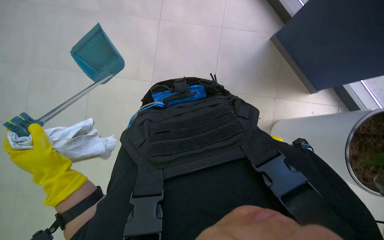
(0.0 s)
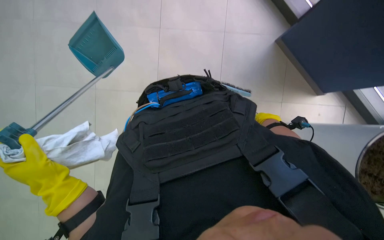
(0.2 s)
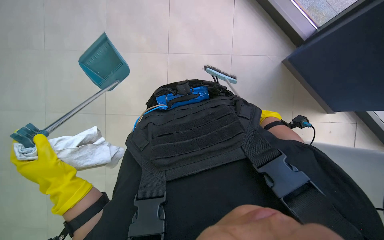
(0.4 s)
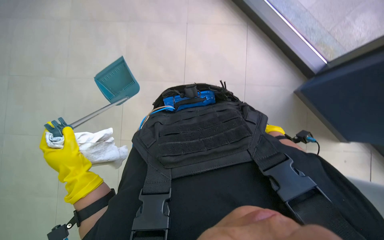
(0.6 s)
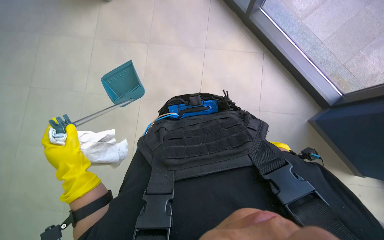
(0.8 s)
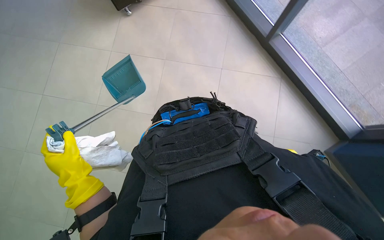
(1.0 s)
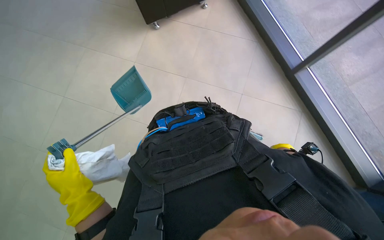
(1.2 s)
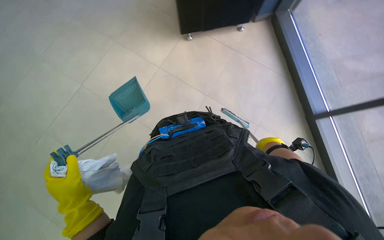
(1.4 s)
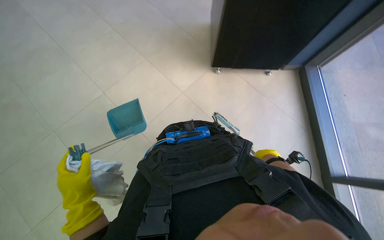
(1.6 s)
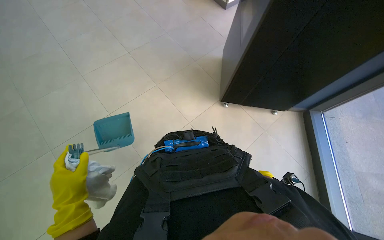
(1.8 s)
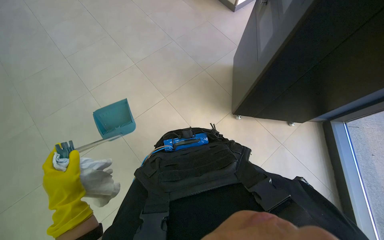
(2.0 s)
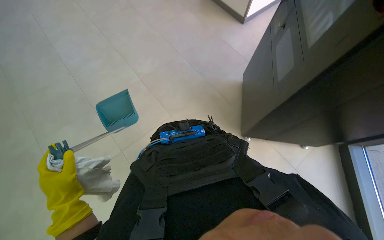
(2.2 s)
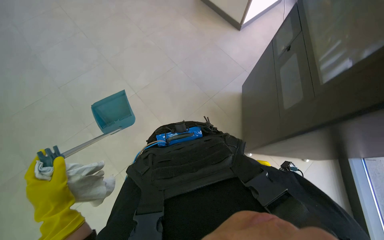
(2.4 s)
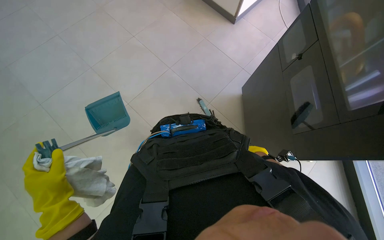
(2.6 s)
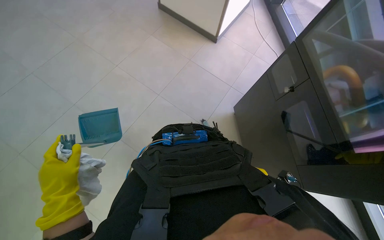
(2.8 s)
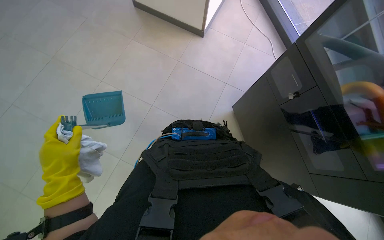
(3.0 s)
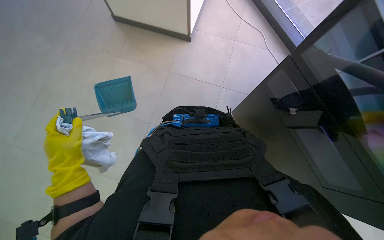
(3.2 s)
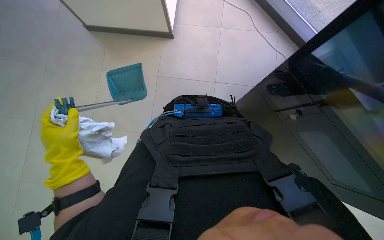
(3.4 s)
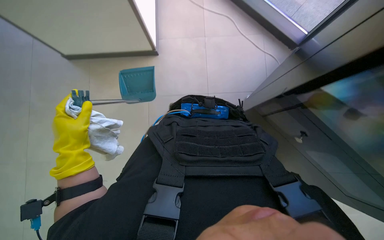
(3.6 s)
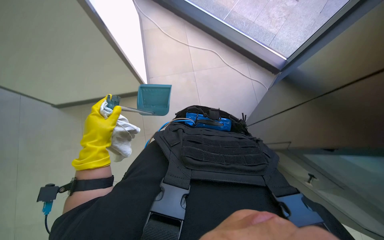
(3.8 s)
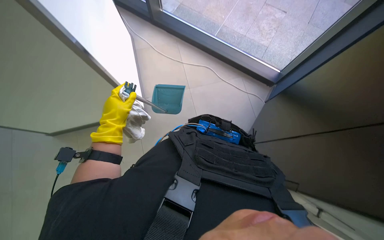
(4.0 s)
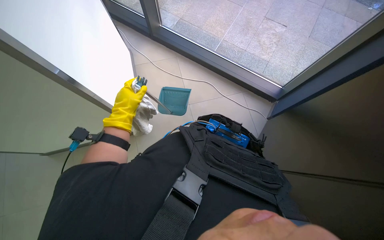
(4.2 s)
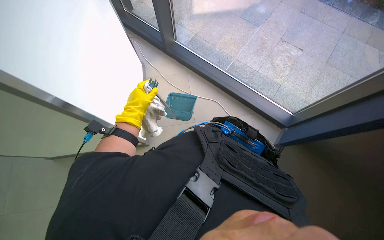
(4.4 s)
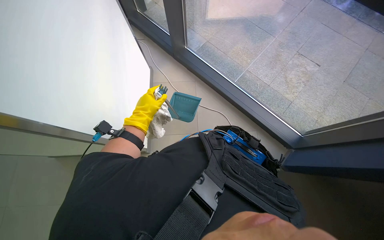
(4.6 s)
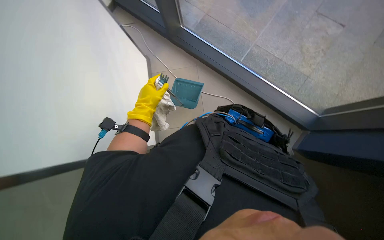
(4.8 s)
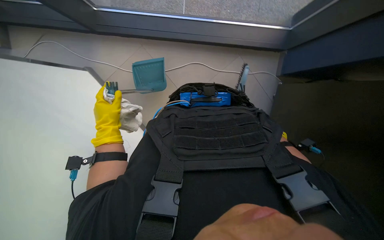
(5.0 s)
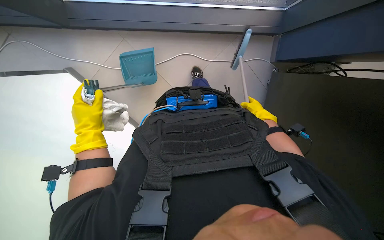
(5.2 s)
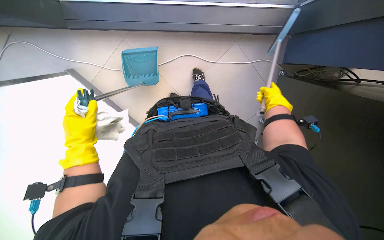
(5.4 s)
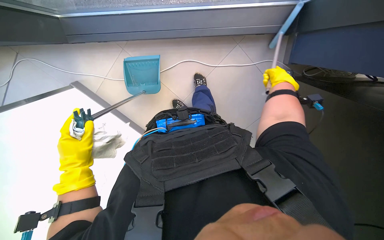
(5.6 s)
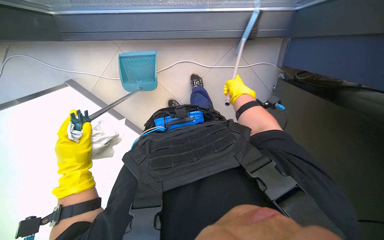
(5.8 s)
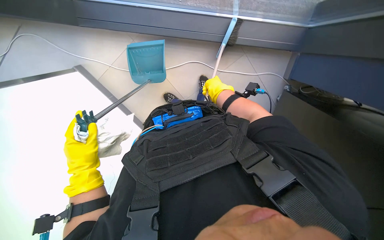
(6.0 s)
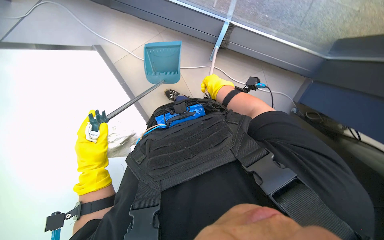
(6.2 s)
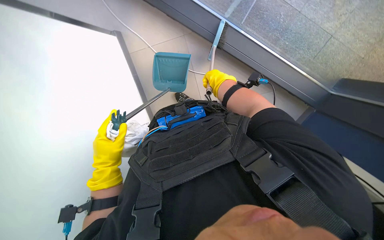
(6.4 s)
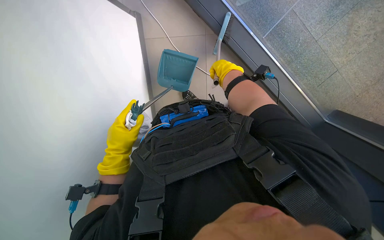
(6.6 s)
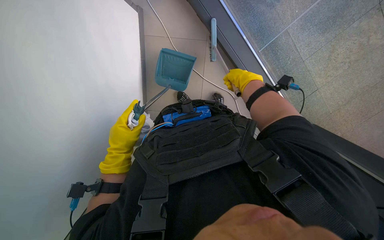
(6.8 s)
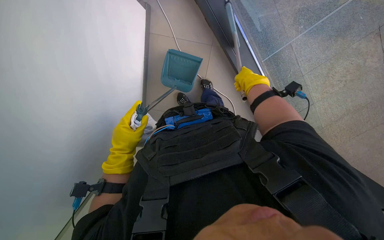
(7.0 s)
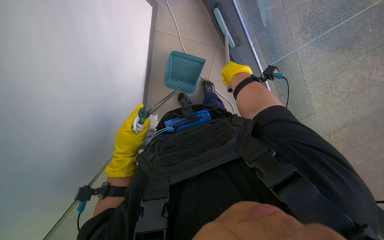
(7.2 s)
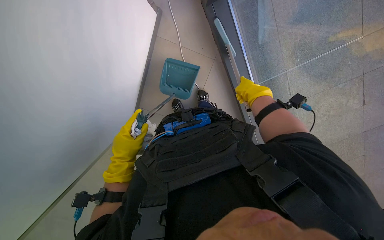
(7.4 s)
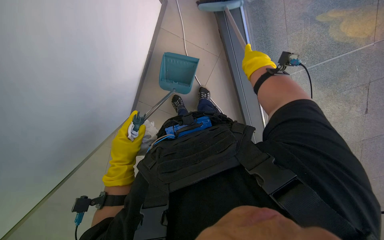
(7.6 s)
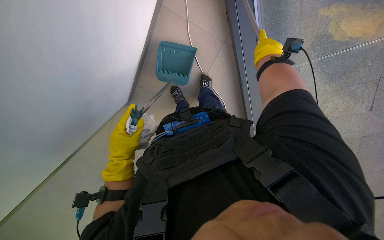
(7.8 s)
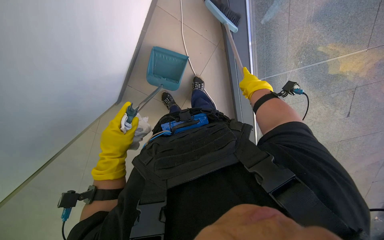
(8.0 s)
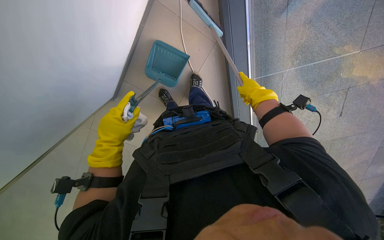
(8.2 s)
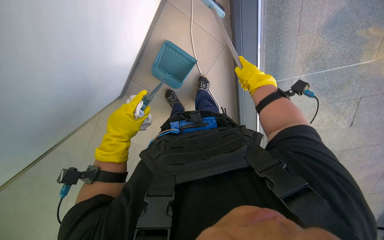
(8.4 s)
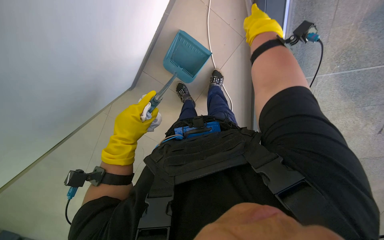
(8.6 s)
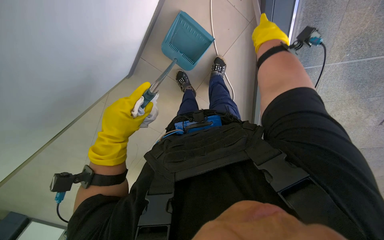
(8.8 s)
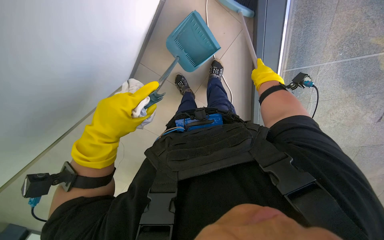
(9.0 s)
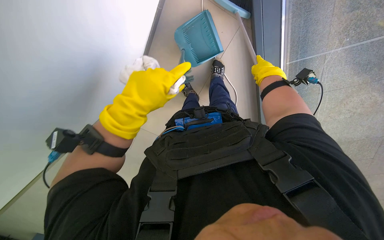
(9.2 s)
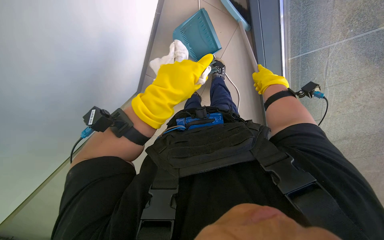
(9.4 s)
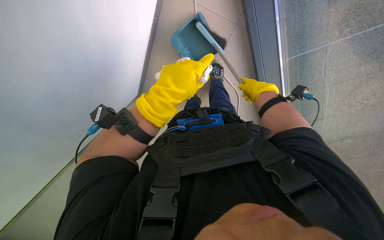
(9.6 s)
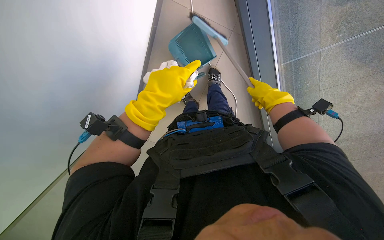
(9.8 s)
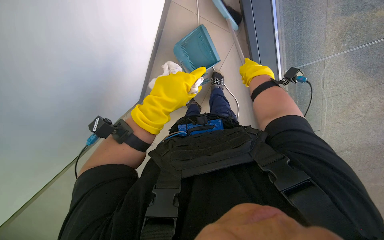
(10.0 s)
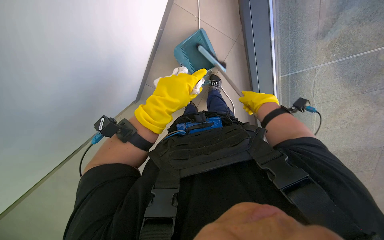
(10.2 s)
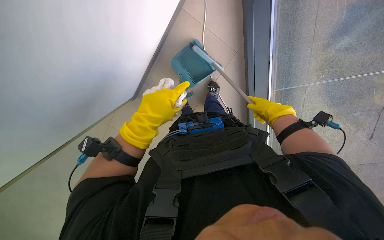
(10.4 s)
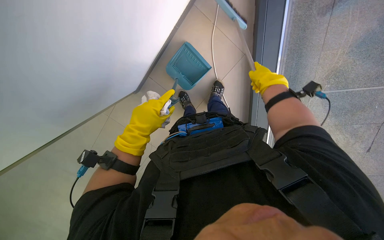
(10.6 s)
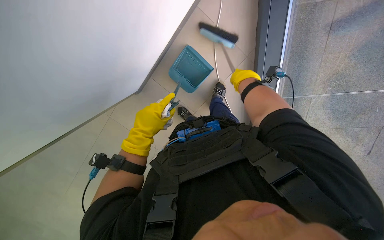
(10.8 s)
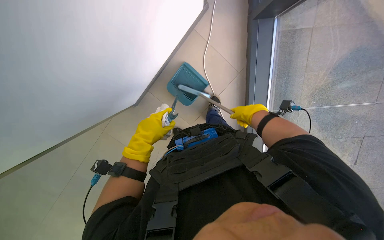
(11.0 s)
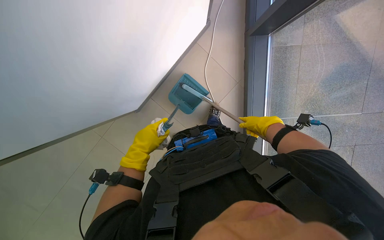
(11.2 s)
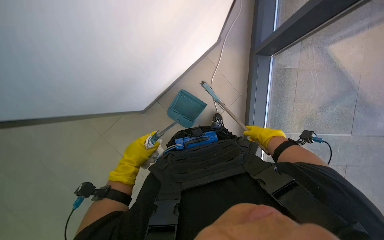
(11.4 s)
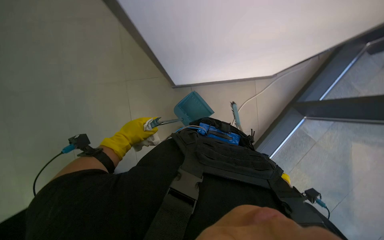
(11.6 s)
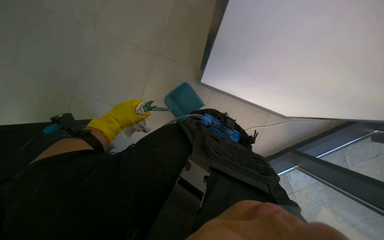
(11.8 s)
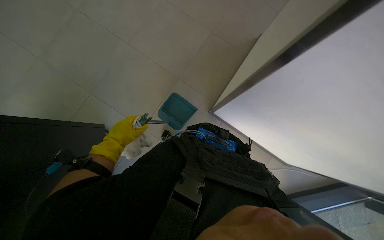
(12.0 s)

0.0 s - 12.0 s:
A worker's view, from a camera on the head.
Job: sweeping floor.
The whole recording: Sweeping floor with brush. The worker sweeps the floor with a brush and collects debris into a dustpan.
3.0 s - 4.4 s: The left hand heads up the picture, covering roughly 25 cm.
4.4 s - 6.0 s: The camera travels approximately 40 cm. The view tips downward by some 25 degrees. Everything in view rotates roughly 35 degrees counterclockwise.
7.6 s - 9.0 s: The view tips downward by roughly 15 degrees. The right hand moves nearer and farther over about 15 cm, changing direction 2 times.
9.0 s - 10.4 s: The right hand moves up and down the picture over about 10 cm, changing direction 2 times.
10.4 s - 12.0 s: The view tips upward by roughly 15 degrees. The scene rotates clockwise by some 40 degrees.

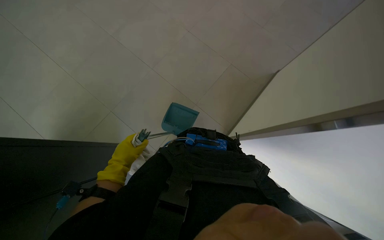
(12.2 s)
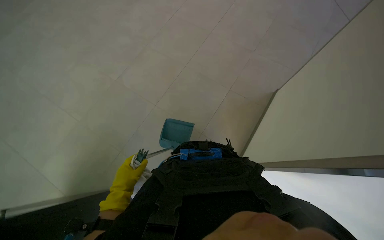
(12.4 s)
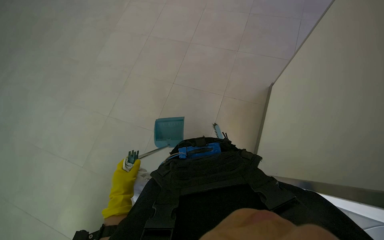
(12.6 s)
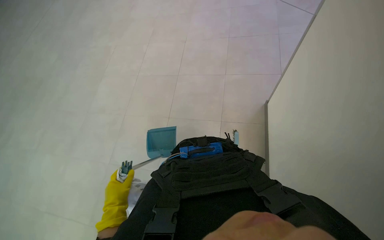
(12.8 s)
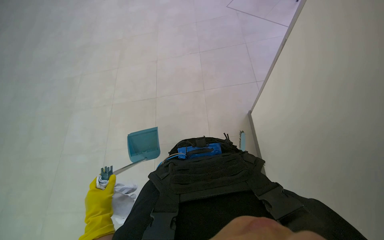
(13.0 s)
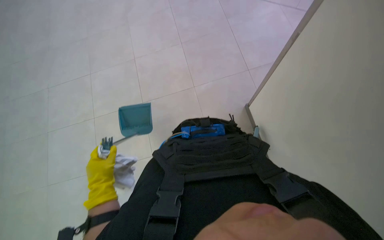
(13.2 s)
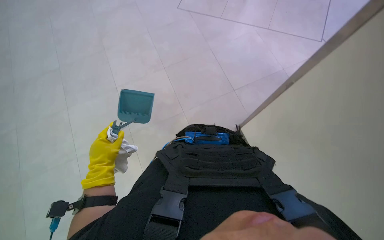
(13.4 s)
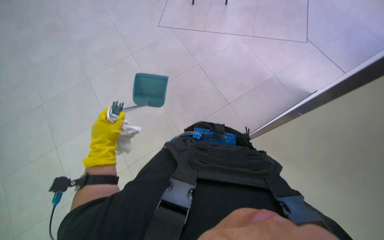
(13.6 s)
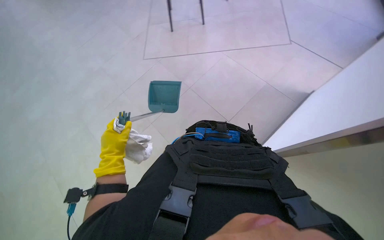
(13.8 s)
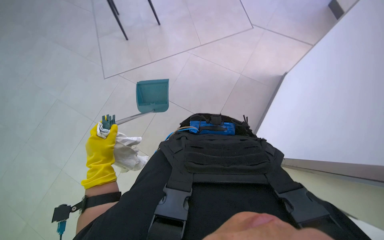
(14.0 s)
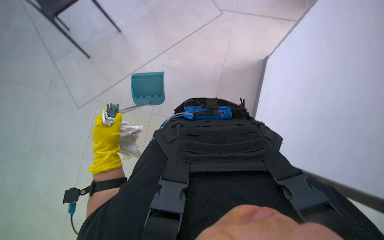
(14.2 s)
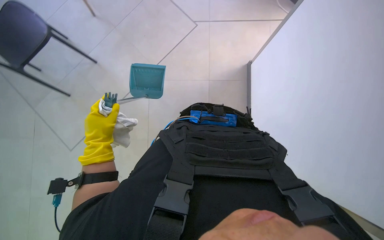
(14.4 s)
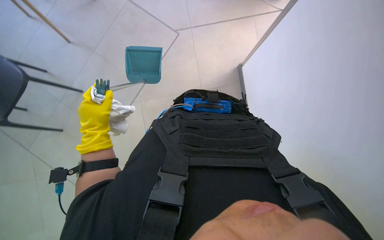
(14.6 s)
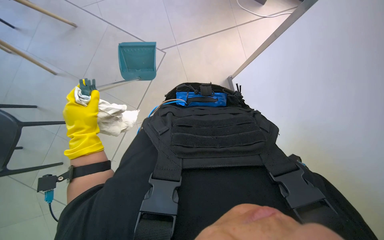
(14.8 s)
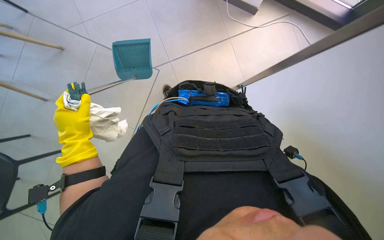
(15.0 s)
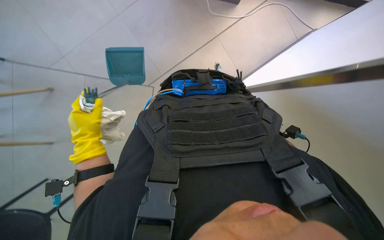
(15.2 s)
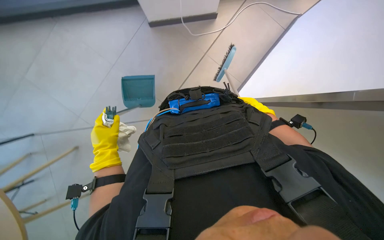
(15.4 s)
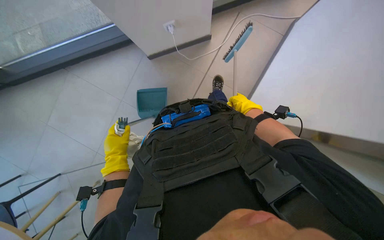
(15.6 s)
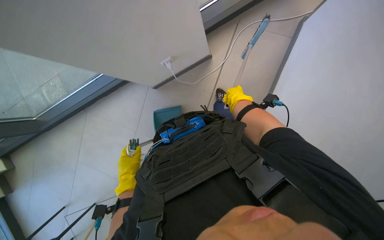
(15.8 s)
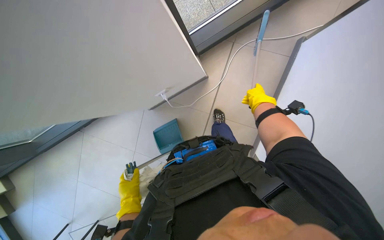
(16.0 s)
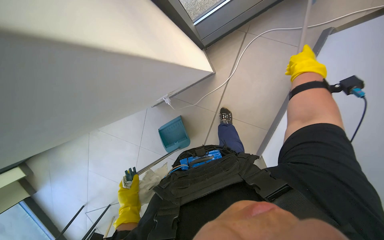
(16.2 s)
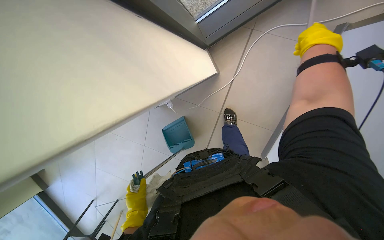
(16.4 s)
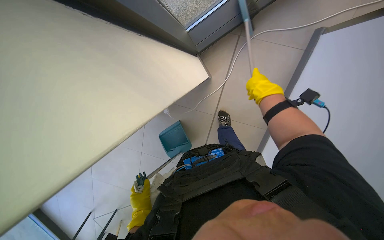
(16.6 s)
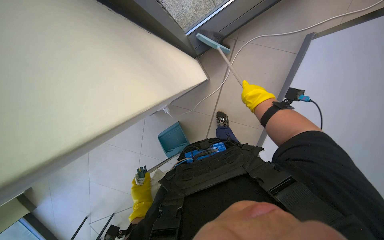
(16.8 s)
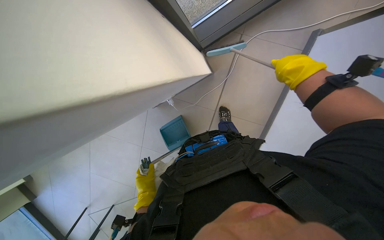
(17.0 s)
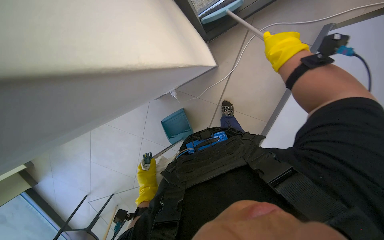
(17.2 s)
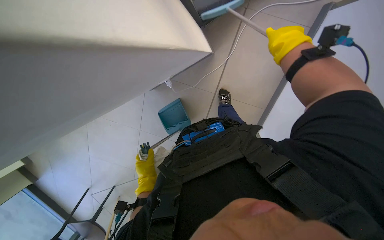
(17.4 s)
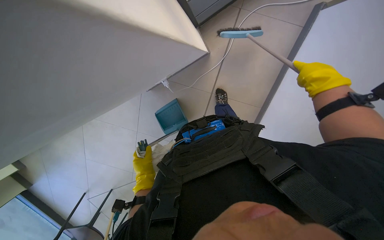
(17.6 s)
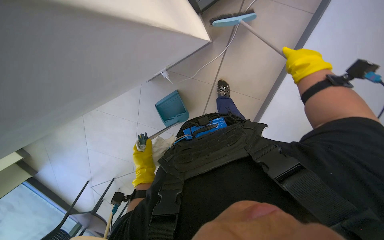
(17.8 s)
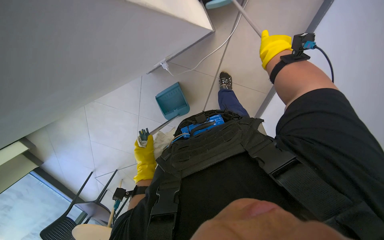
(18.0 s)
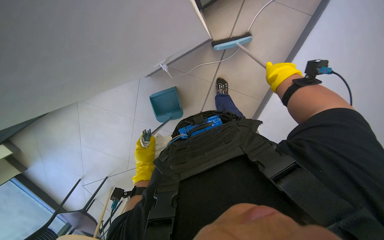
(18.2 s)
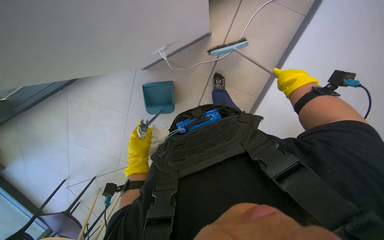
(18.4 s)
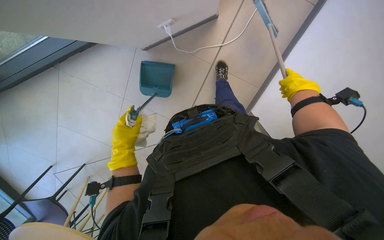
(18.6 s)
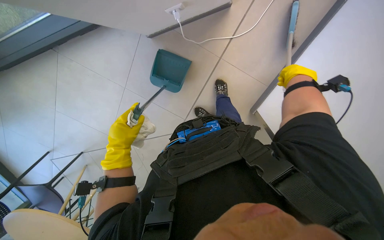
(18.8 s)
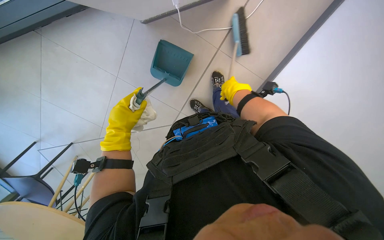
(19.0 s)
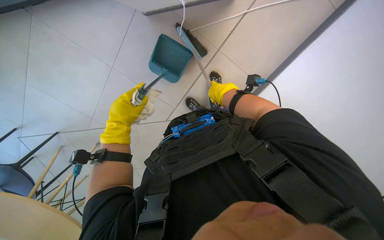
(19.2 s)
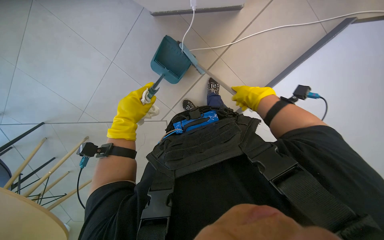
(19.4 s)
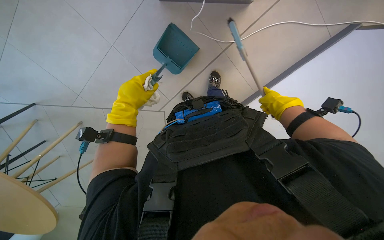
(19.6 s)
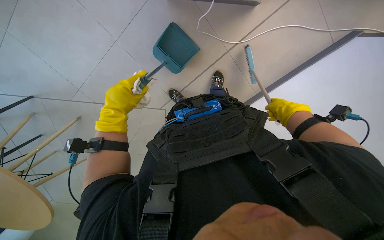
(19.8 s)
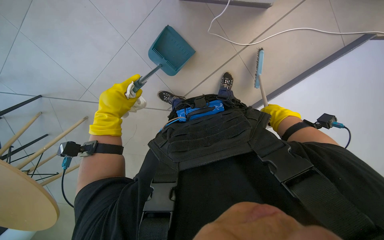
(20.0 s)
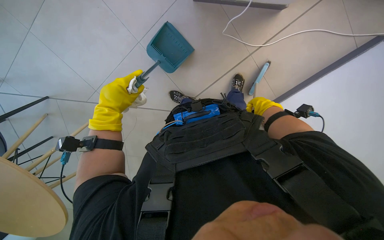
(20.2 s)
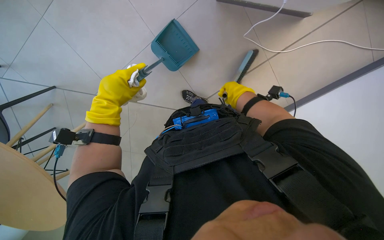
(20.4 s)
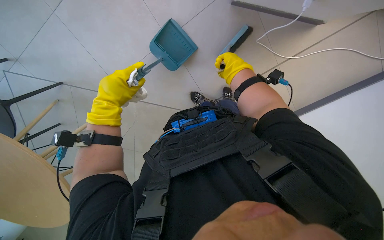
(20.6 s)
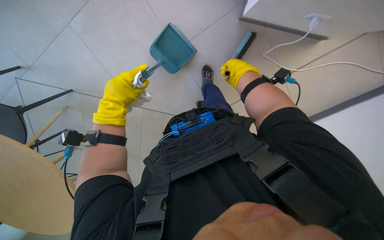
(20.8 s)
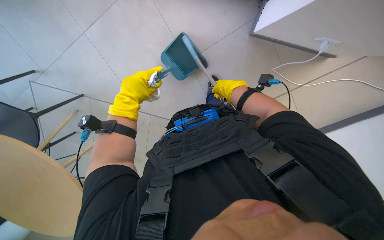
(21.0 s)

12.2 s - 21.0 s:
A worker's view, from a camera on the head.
Job: sweeping floor.
The whole recording: Sweeping floor with brush. The worker sweeps the floor with a brush and collects debris into a dustpan.
12.2 s - 13.6 s: The wearer's head swings some 40 degrees to the right. The left hand heads up the picture, covering about 50 cm.
13.6 s - 15.2 s: The scene turns some 25 degrees counterclockwise in the picture.
15.2 s - 16.6 s: The view tips upward by some 15 degrees. The left hand goes some 10 cm to the right.
16.6 s - 18.0 s: The right hand reaches some 20 cm nearer to the camera, then returns.
18.0 s - 19.6 s: The camera is aimed about 20 degrees further to the right. The right hand swings left and right, some 25 cm each way, with 2 reversals.
19.6 s - 21.0 s: The right hand moves to the left and up the picture, roughly 20 cm.
